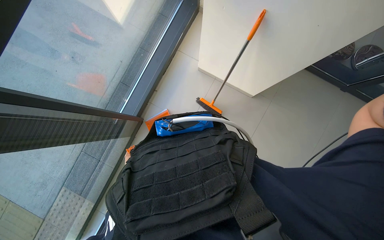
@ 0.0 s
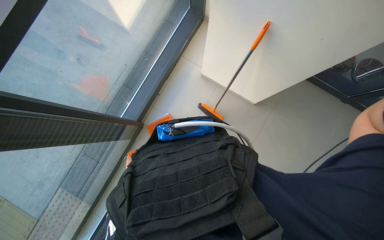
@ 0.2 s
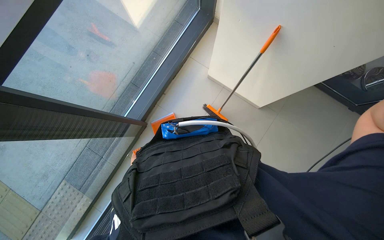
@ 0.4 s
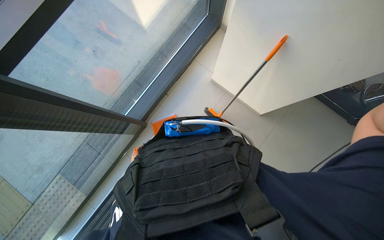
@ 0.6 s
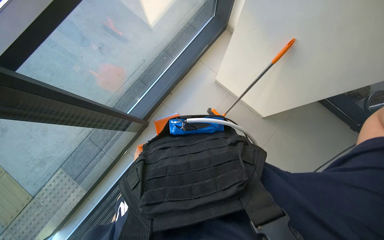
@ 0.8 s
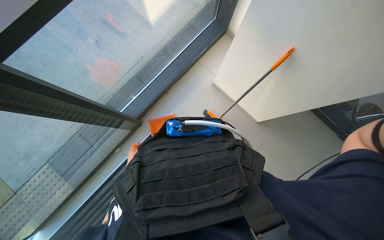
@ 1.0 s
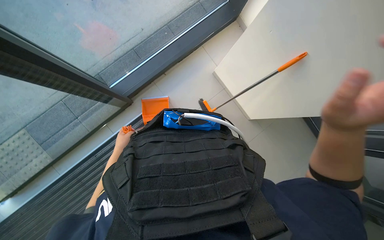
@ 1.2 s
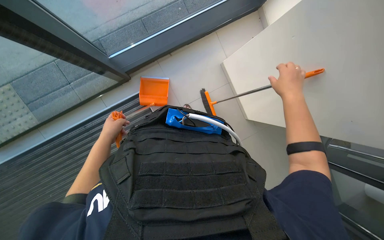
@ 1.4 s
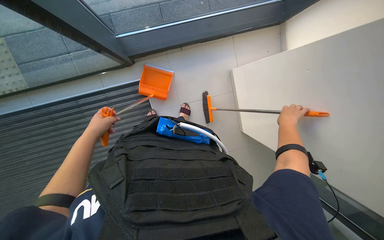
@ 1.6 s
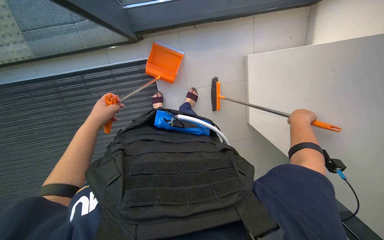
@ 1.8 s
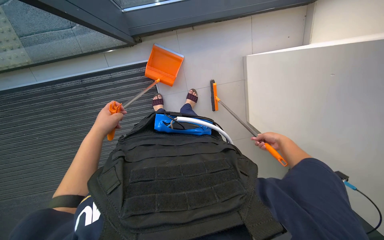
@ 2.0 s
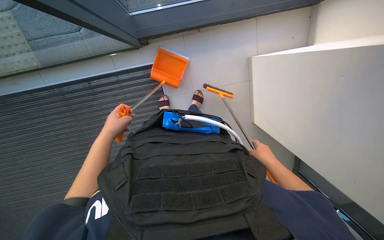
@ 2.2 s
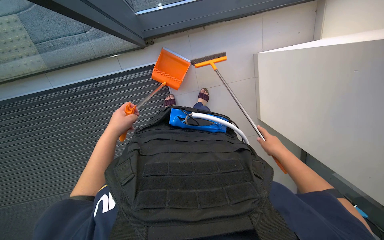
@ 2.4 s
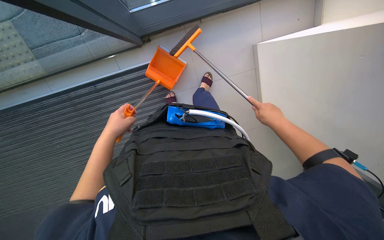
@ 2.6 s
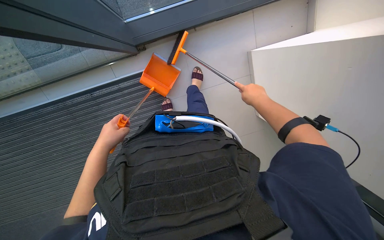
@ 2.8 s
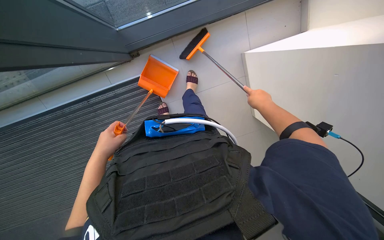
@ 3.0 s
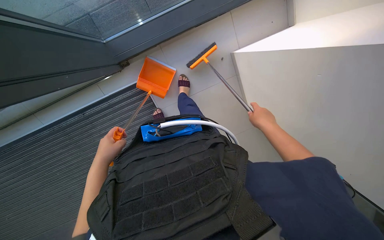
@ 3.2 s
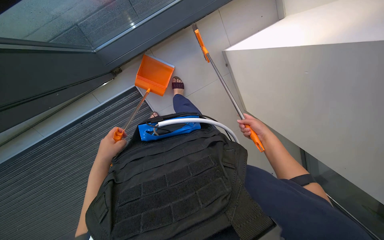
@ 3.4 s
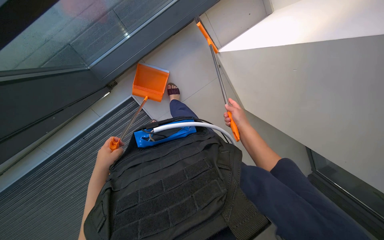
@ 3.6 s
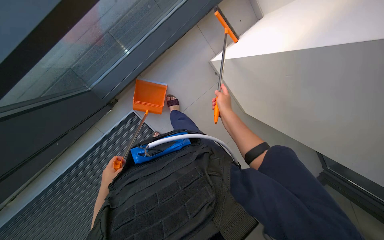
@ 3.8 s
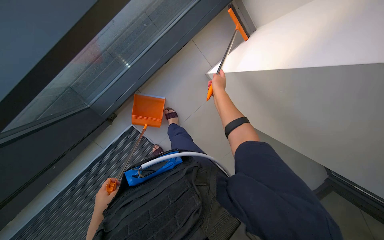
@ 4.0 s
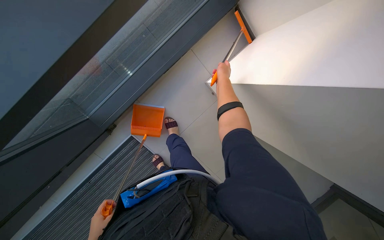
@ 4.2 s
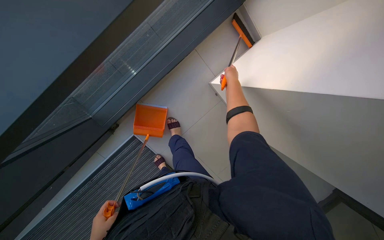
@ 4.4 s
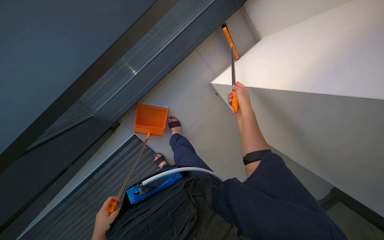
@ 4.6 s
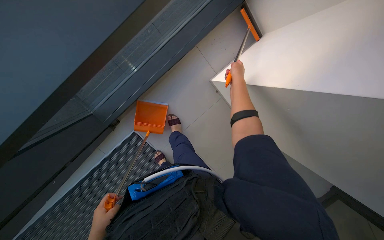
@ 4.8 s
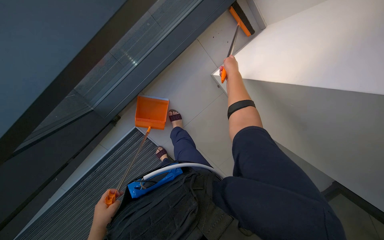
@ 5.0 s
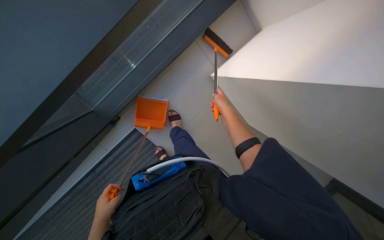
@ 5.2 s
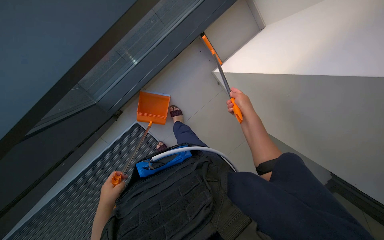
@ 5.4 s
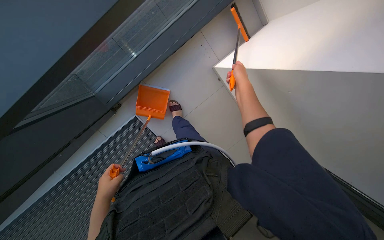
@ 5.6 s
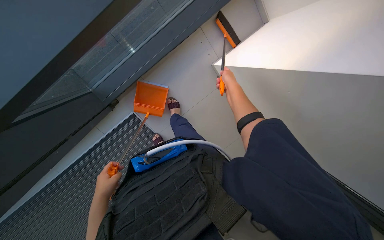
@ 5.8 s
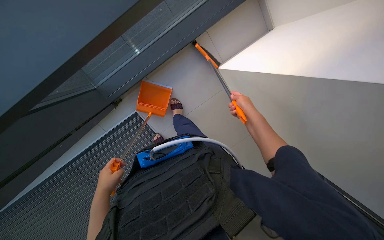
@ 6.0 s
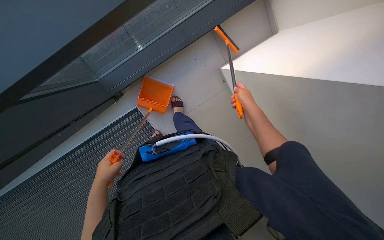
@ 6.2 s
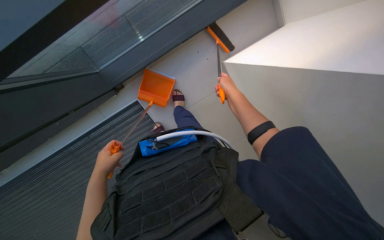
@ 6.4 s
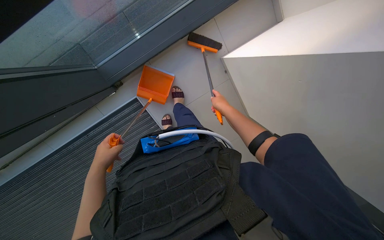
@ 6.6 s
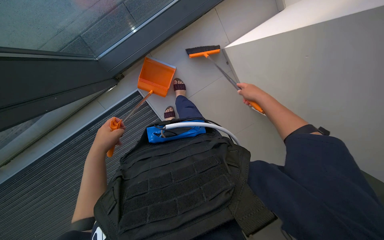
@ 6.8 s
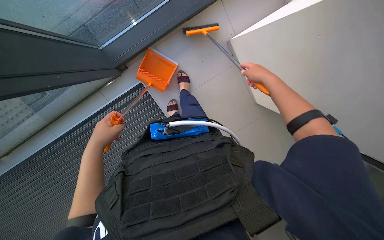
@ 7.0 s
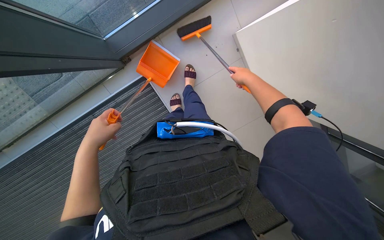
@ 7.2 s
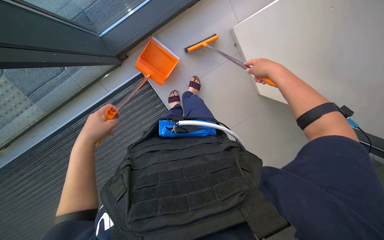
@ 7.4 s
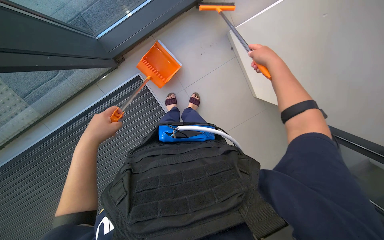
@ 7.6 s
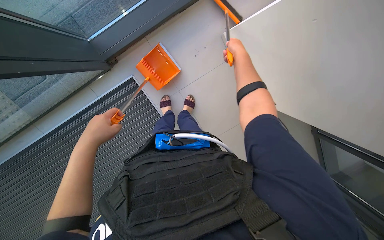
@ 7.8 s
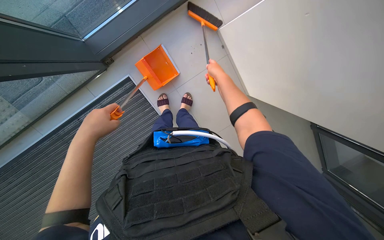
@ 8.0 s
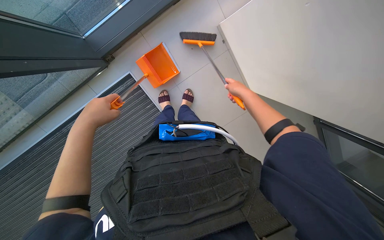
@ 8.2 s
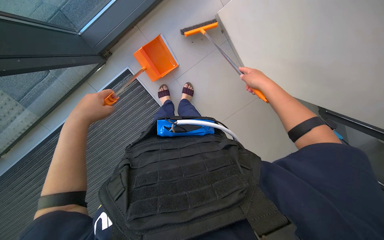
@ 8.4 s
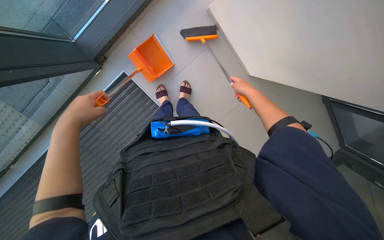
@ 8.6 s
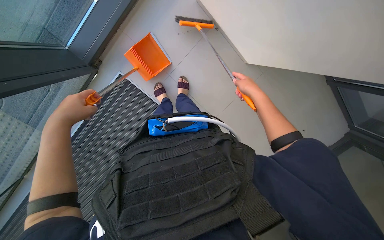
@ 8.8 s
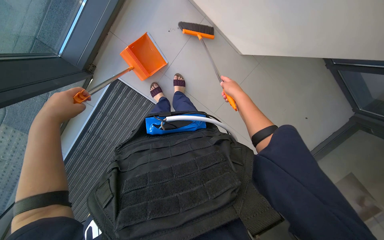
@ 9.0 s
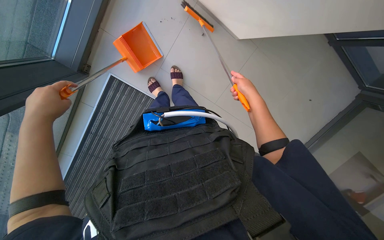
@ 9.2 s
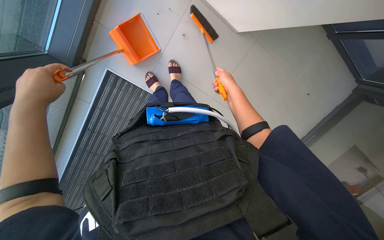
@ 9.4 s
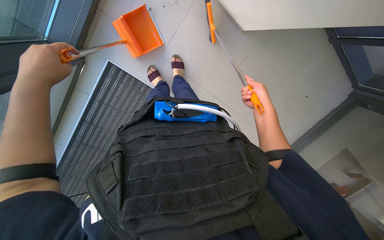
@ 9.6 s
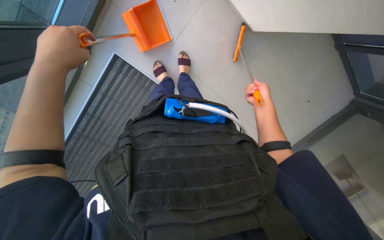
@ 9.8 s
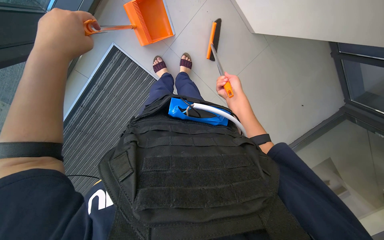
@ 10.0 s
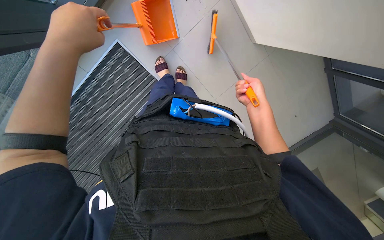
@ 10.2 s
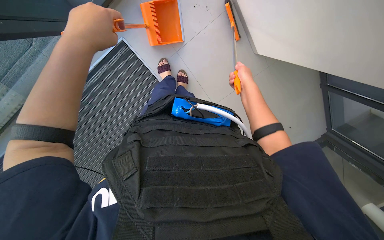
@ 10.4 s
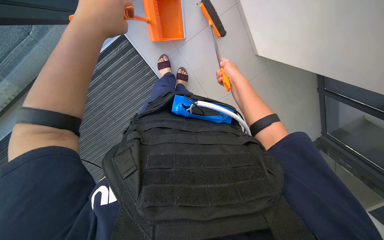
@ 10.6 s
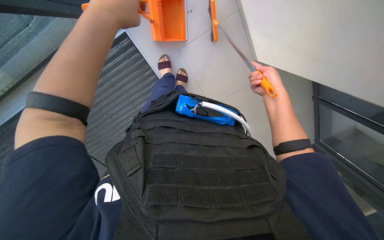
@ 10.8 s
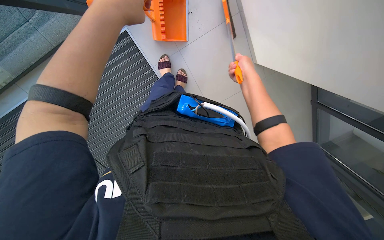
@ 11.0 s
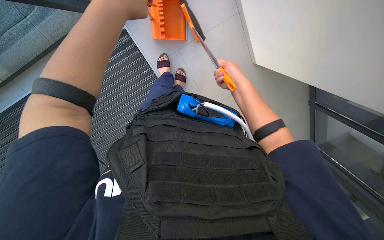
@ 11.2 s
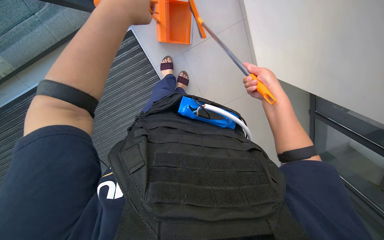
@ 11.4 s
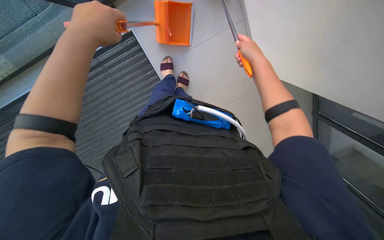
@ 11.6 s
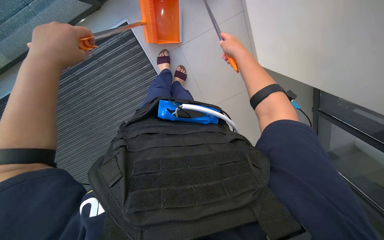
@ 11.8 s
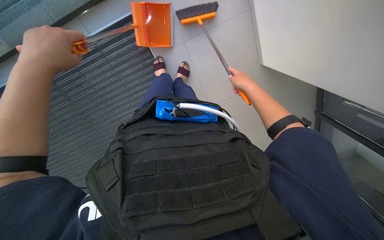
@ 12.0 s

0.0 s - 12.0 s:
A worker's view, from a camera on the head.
Job: sweeping floor.
The whole recording: Sweeping the floor. The worker sweeps the floor with a broom and dustpan.
0.0 s - 1.6 s: Everything in view rotates approximately 45 degrees clockwise.
1.6 s - 3.0 s: The right hand moves to the left, some 10 cm, and moves some 15 cm down the picture and comes back. Meanwhile the left hand travels nearer to the camera and to the right by approximately 15 cm.
3.0 s - 4.4 s: The view tips upward by about 10 degrees. The right hand heads up the picture, covering roughly 20 cm.
4.4 s - 6.0 s: The right hand swings up and down the picture, some 15 cm each way, with 4 reversals.
6.0 s - 7.6 s: Both hands move nearer to the camera, some 10 cm.
7.6 s - 9.0 s: The left hand is displaced up the picture by some 10 cm. The right hand goes approximately 20 cm down the picture and farther from the camera.
9.0 s - 10.4 s: The right hand goes to the right and returns, approximately 10 cm each way.
10.4 s - 12.0 s: The left hand is displaced down the picture and to the left by some 15 cm.

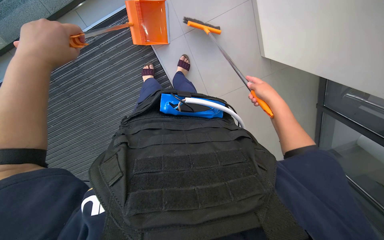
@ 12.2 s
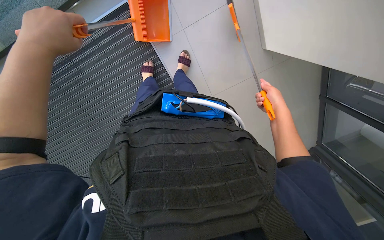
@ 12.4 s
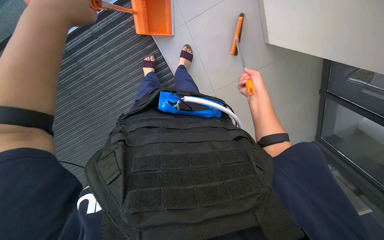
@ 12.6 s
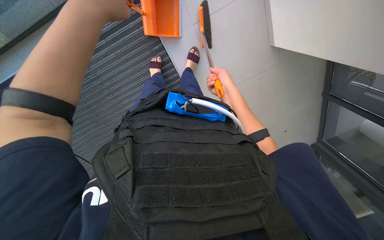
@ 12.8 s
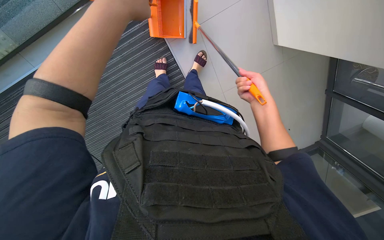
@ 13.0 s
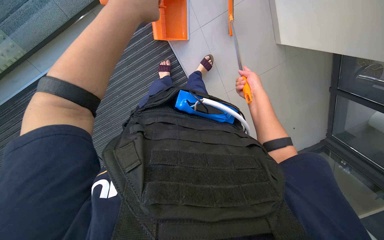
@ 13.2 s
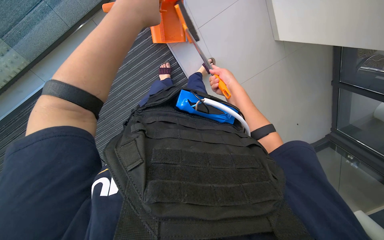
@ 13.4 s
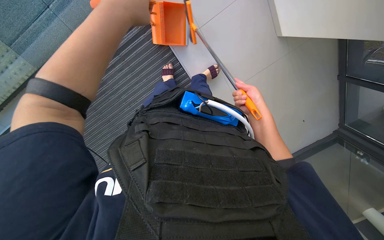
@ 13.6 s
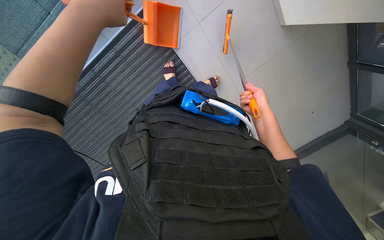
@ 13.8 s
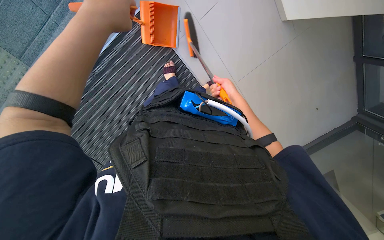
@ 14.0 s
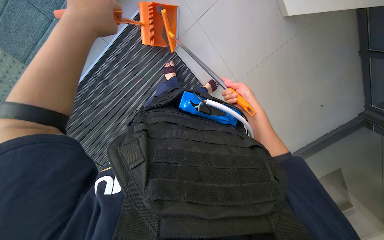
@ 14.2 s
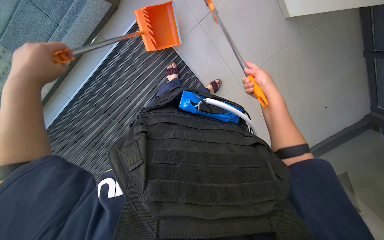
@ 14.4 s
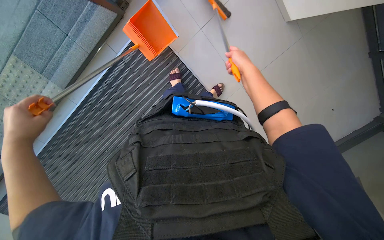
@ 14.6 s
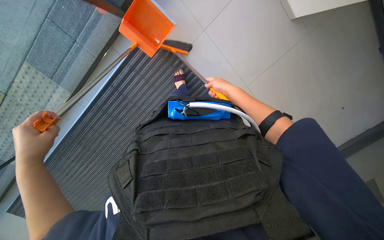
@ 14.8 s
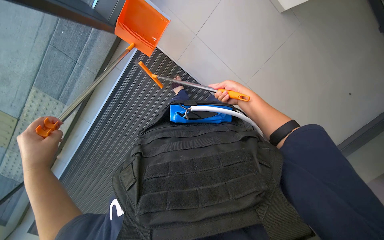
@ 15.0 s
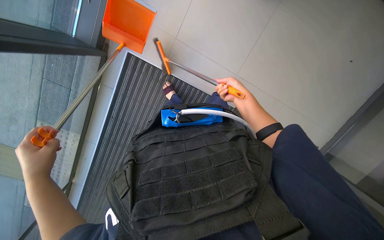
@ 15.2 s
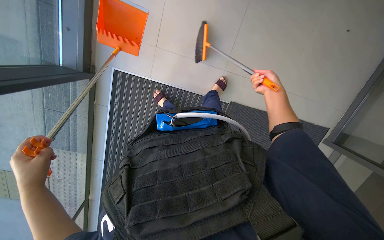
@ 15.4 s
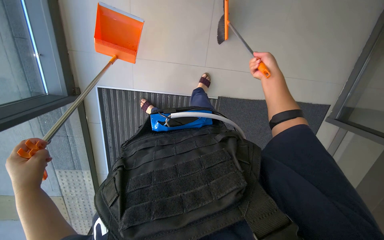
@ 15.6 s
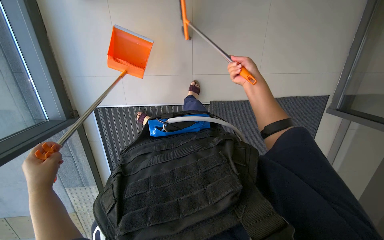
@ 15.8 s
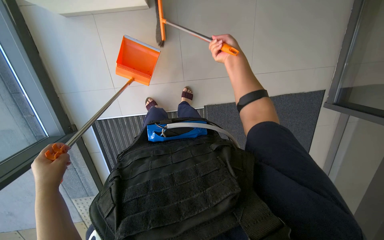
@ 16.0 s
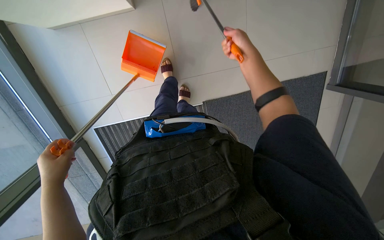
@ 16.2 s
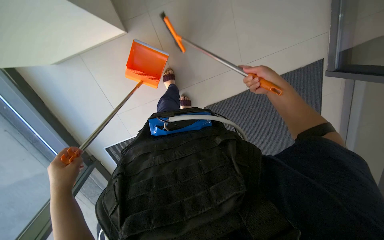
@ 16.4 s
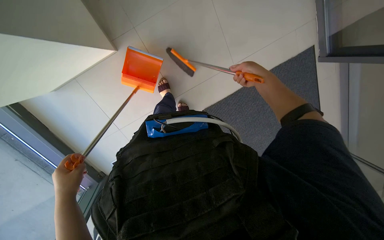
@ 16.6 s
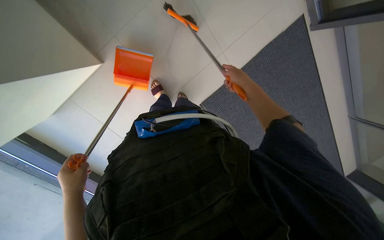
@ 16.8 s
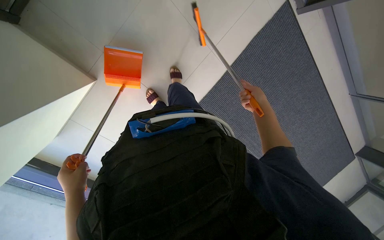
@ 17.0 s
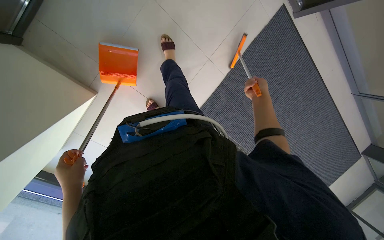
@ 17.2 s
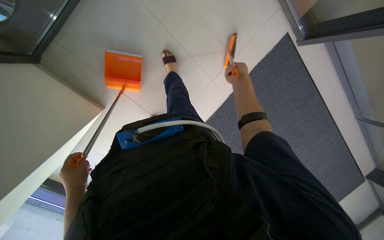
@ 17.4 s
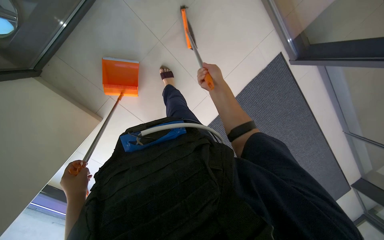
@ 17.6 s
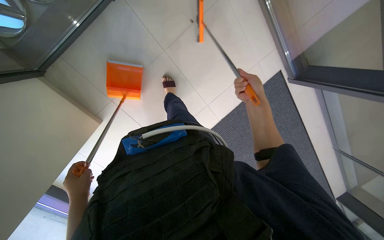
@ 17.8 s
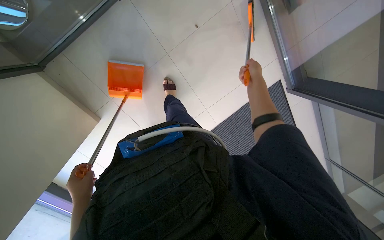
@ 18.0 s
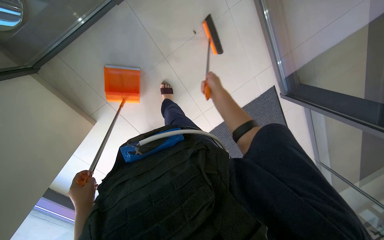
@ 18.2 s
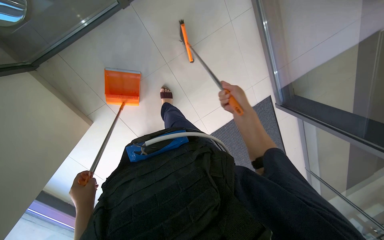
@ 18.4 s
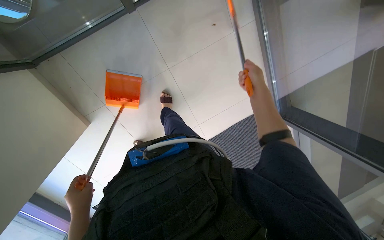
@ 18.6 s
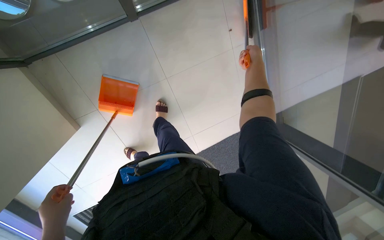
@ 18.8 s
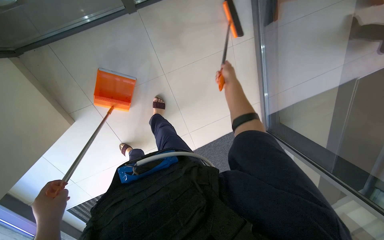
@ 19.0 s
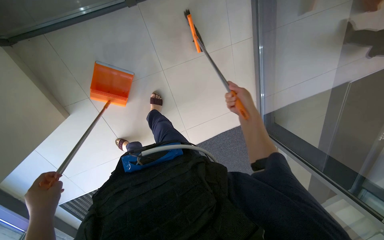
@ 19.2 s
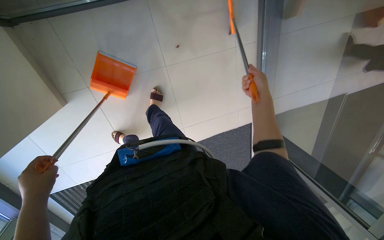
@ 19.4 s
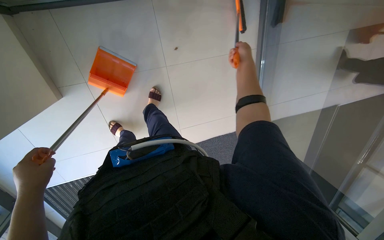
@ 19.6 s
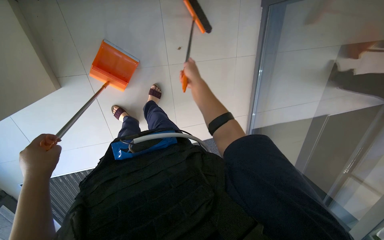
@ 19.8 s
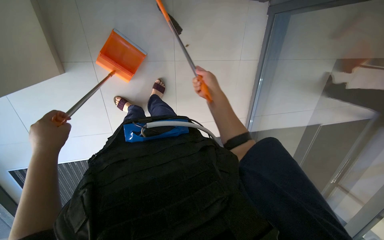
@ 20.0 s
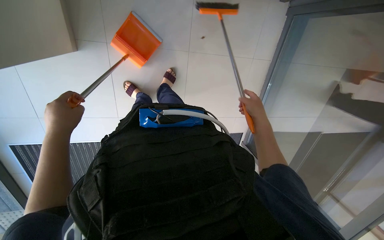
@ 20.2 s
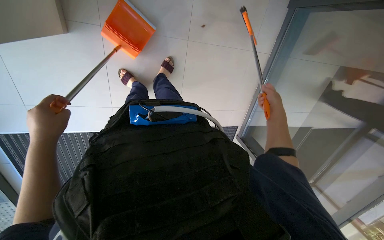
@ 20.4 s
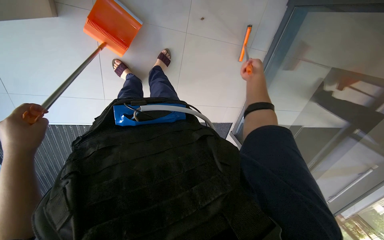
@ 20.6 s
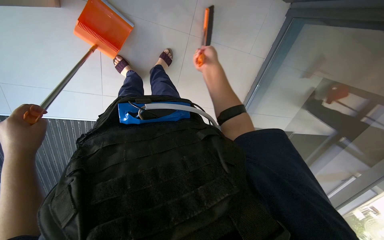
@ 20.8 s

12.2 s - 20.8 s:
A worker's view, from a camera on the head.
Job: sweeping floor.
The whole recording: Sweeping the floor. The worker sweeps the floor with a broom and dustpan.
12.2 s - 13.6 s: The left hand is displaced to the right and up the picture by approximately 15 cm. Meanwhile the right hand goes left and right, roughly 15 cm each way, reversing 4 times.
13.6 s - 15.0 s: The right hand travels up the picture and back again, roughly 10 cm each way. Meanwhile the left hand travels down the picture and to the left by some 30 cm.
15.0 s - 16.6 s: The scene rotates counterclockwise by roughly 35 degrees.
16.6 s - 18.0 s: The head travels about 50 cm.
18.0 s - 19.4 s: The right hand goes up and down the picture, about 20 cm each way, reversing 2 times.
19.4 s - 20.8 s: The right hand goes left and right, roughly 30 cm each way, reversing 2 times.
